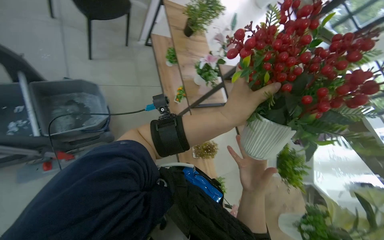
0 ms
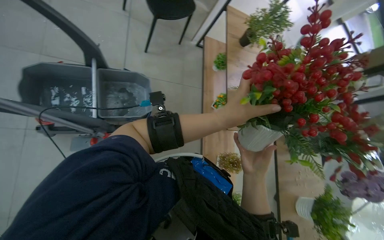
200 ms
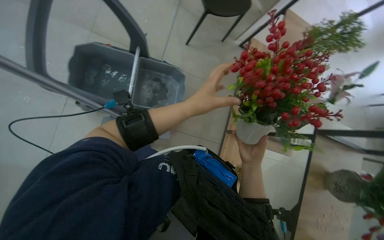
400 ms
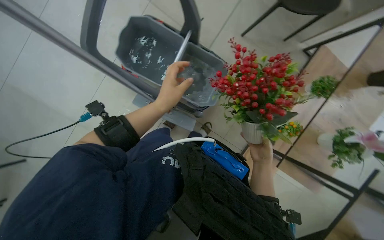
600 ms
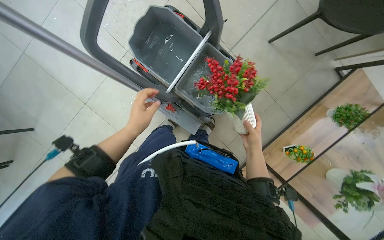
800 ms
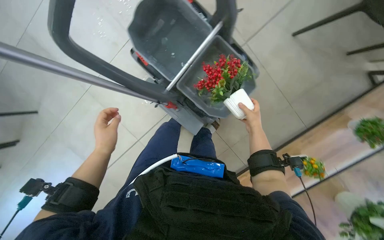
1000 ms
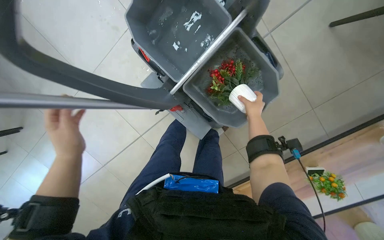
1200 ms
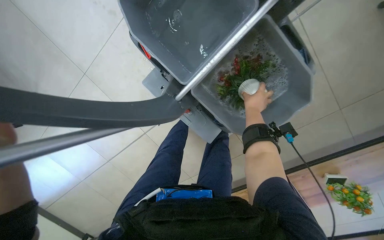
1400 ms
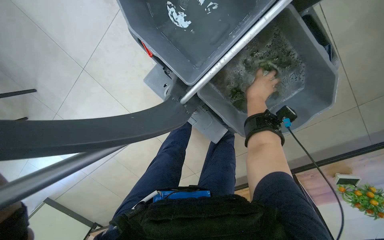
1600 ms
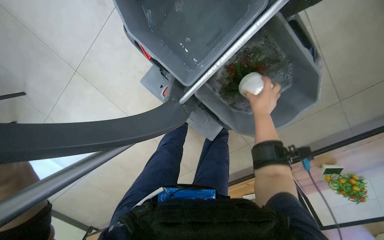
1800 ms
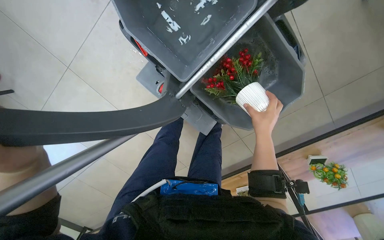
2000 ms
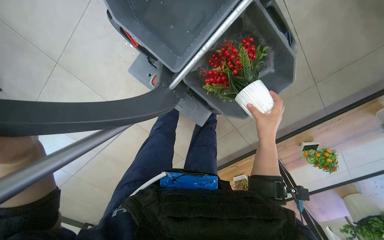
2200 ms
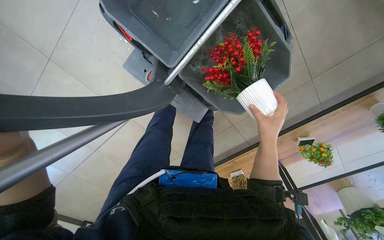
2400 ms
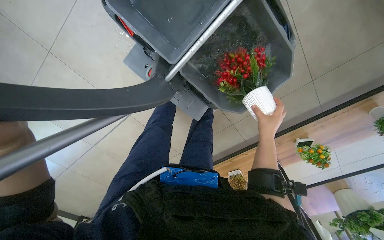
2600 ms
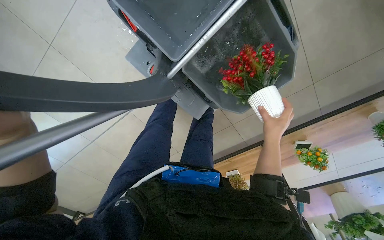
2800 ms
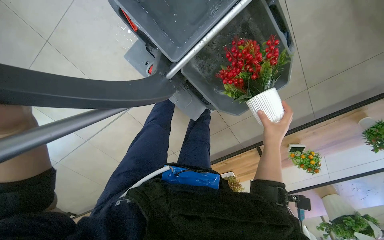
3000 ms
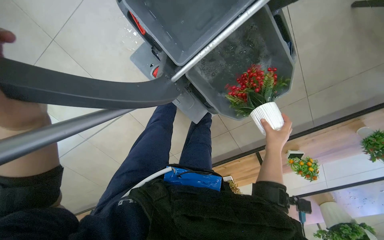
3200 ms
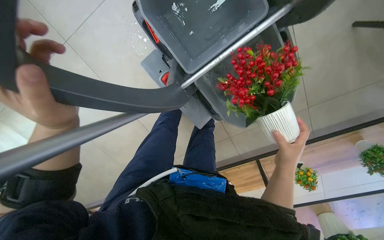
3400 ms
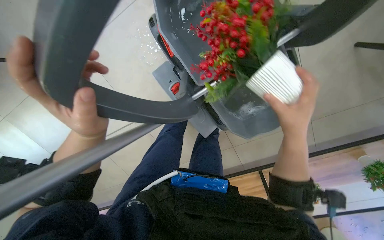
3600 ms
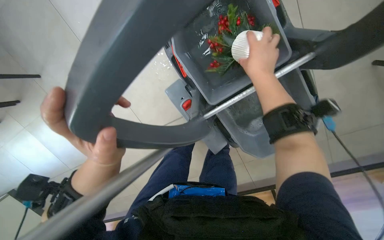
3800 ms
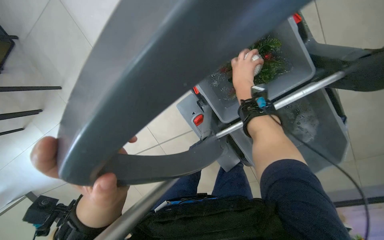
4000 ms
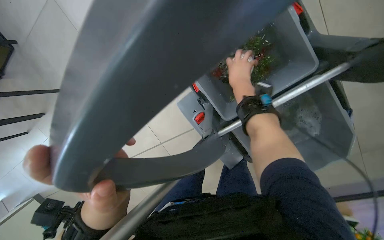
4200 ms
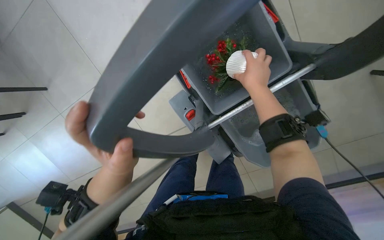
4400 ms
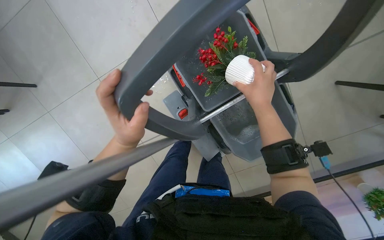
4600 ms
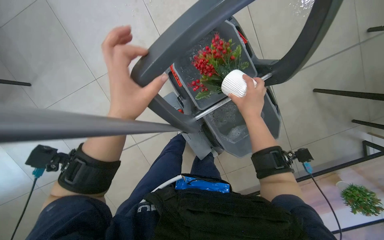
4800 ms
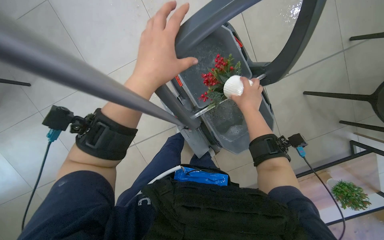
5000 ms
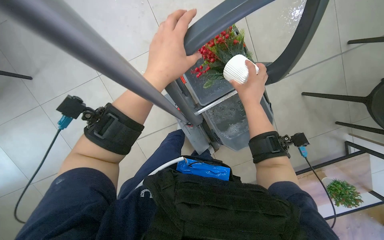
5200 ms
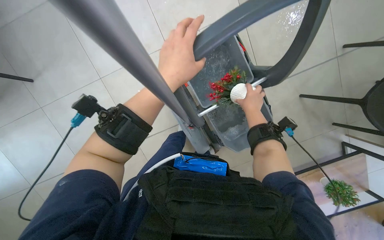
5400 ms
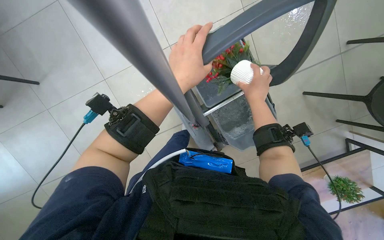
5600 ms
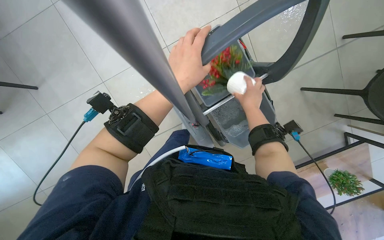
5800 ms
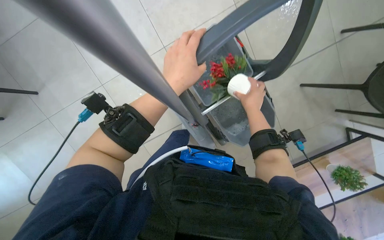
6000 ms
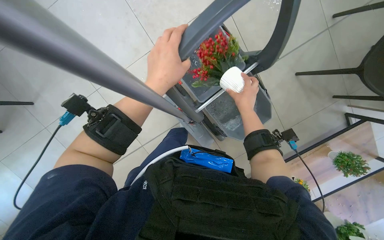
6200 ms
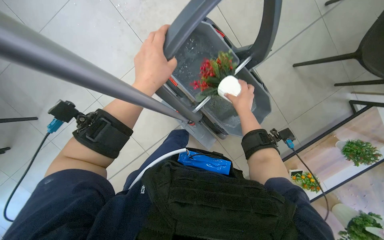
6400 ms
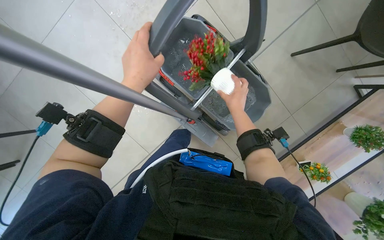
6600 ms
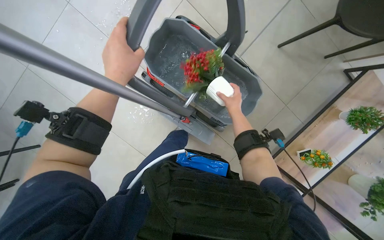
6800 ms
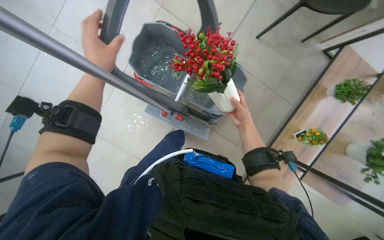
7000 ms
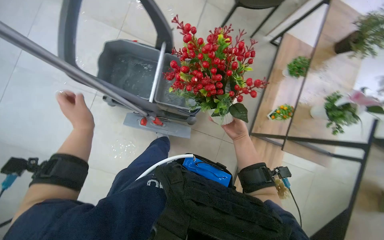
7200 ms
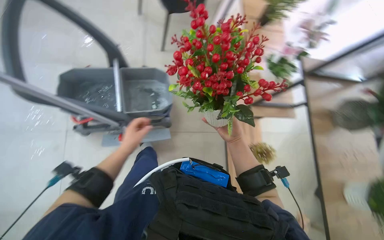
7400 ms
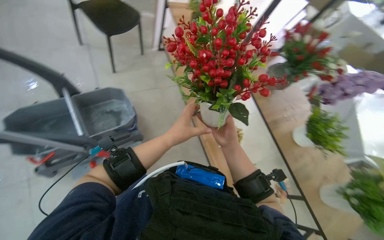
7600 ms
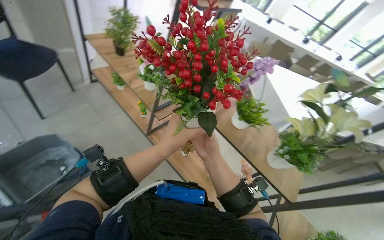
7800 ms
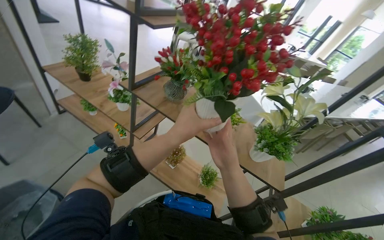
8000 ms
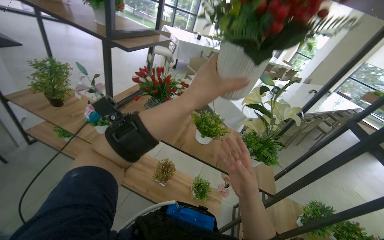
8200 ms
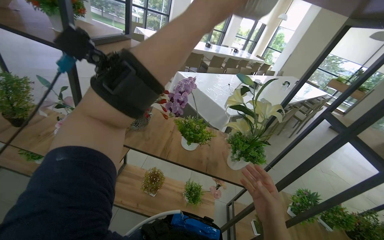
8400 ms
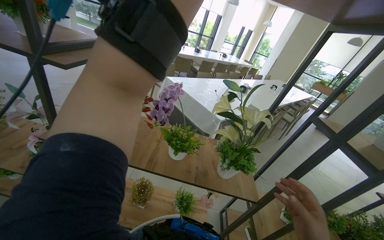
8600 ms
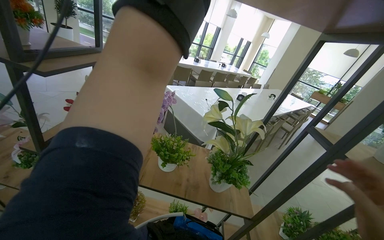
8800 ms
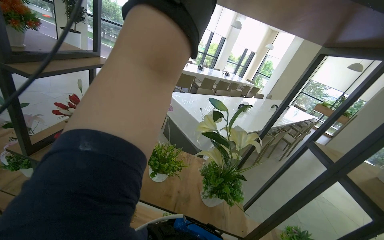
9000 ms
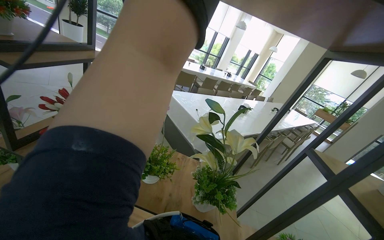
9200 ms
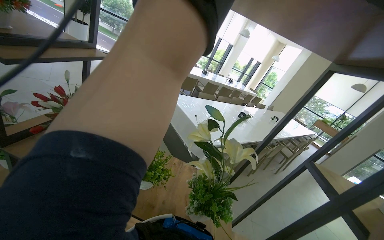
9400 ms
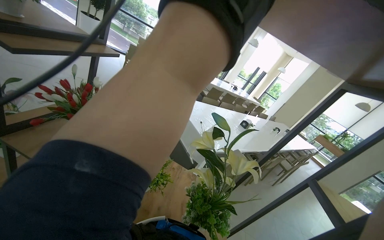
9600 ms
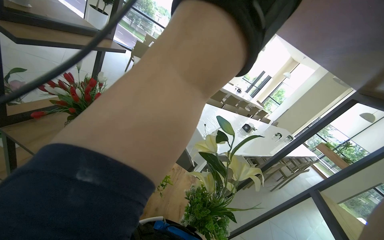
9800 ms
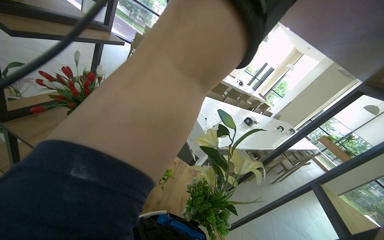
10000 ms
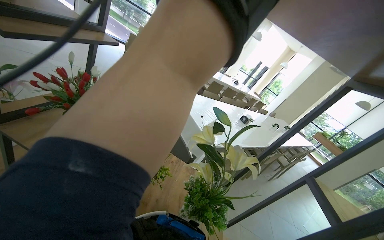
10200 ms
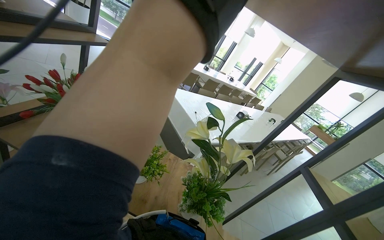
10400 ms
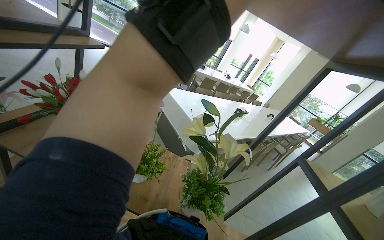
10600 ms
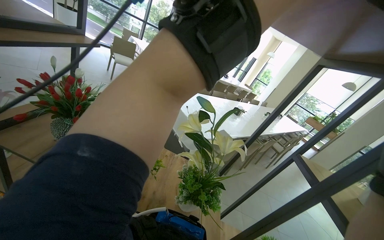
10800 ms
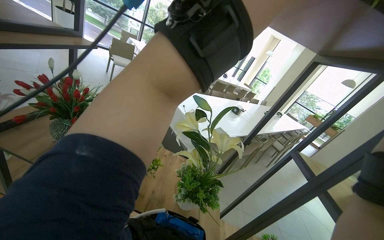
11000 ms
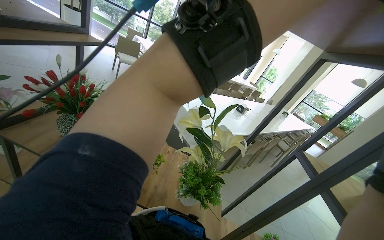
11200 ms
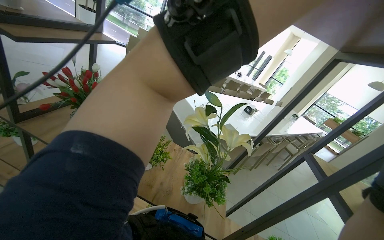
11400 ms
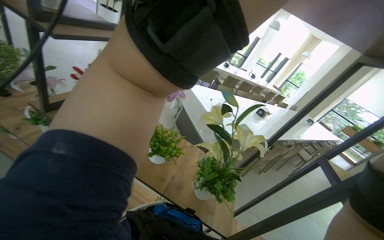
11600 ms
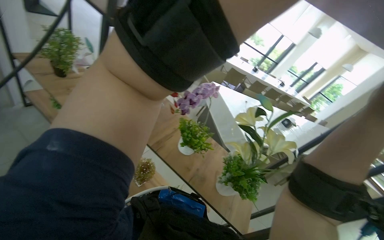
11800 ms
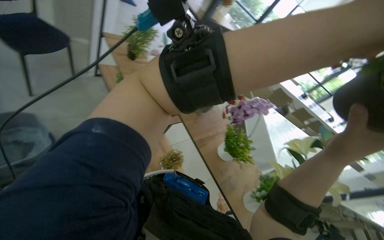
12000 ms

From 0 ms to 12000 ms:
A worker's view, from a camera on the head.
Job: wiping surfaces.
The whole recording: Washing potted plants. The worker picks up decorative plants and flowers from a shelf, washes them in a cleaning cart, and places them back on the shelf.
From 0 ms to 1600 ms: The camera is carried approximately 50 cm. The head rotates approximately 65 degrees to the left. The wearer looks roughly 15 degrees further downward.
From 1600 ms to 3000 ms: The right hand is displaced down the picture by approximately 20 cm.
From 4400 ms to 6000 ms: The right hand shifts approximately 15 cm down the picture.
From 6000 ms to 7600 ms: The wearer's head swings some 70 degrees to the right. The wearer looks approximately 15 degrees further upward.
From 10400 ms to 12000 ms: The wearer looks some 35 degrees further to the left.

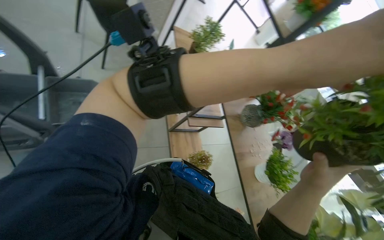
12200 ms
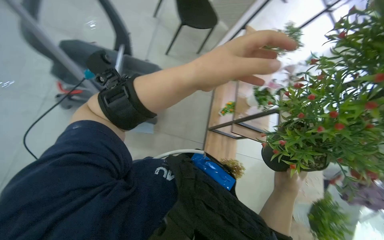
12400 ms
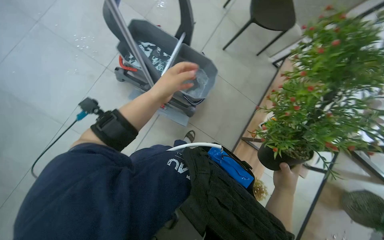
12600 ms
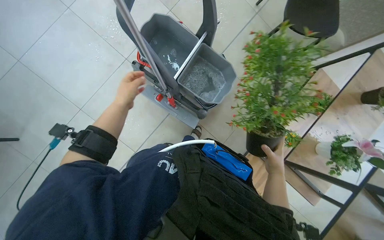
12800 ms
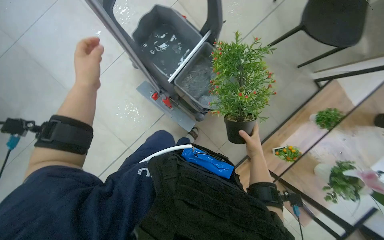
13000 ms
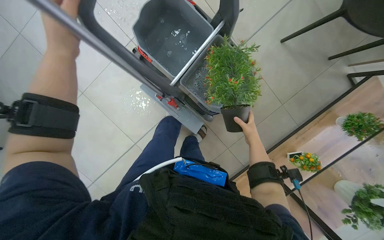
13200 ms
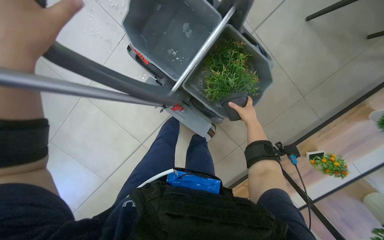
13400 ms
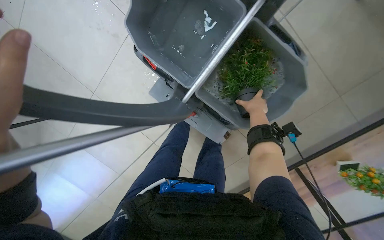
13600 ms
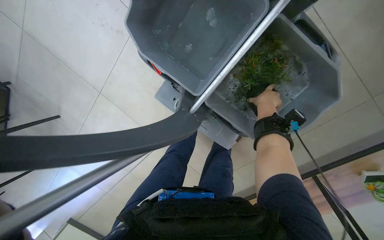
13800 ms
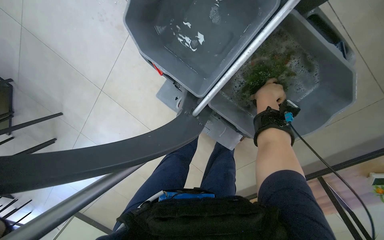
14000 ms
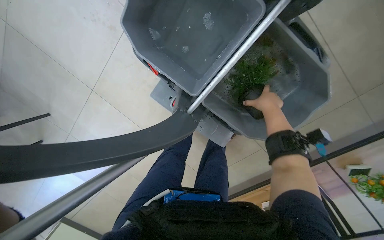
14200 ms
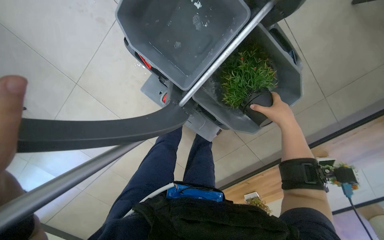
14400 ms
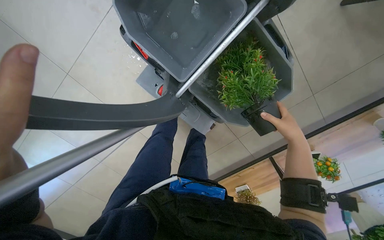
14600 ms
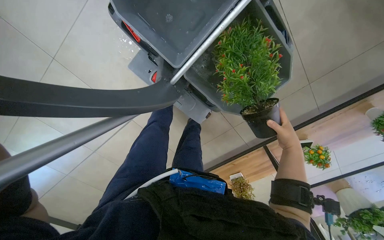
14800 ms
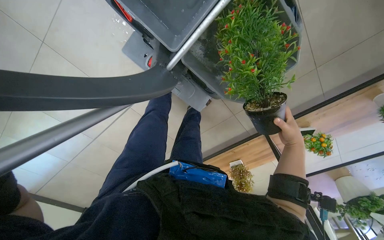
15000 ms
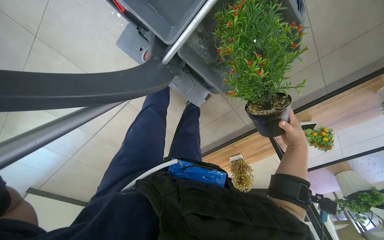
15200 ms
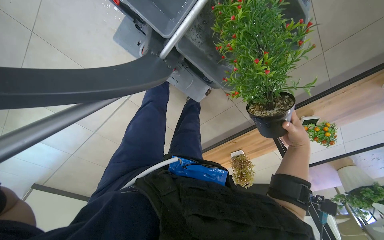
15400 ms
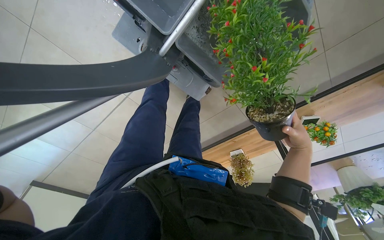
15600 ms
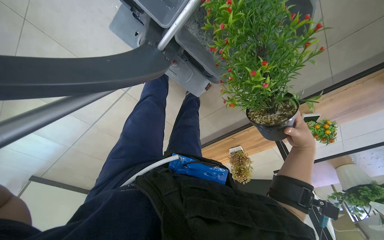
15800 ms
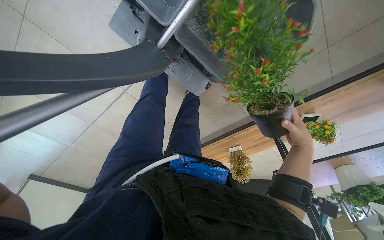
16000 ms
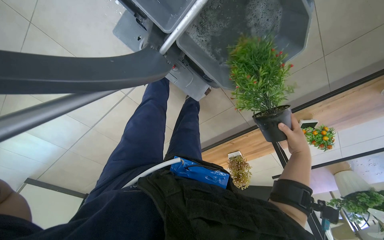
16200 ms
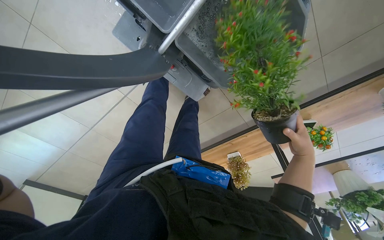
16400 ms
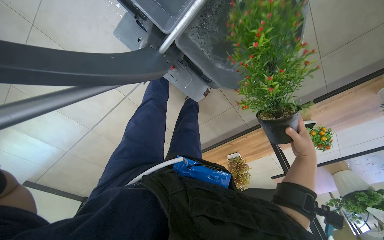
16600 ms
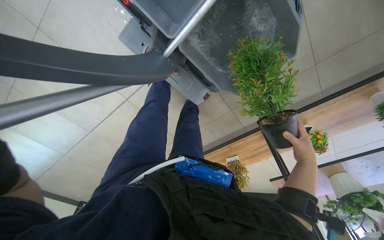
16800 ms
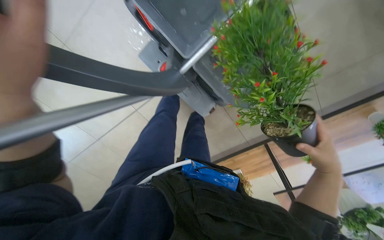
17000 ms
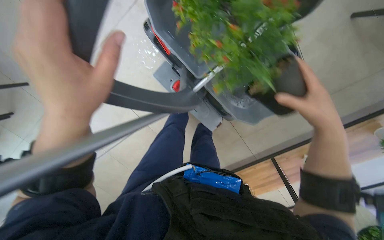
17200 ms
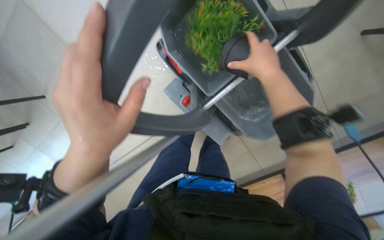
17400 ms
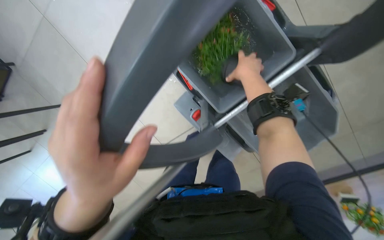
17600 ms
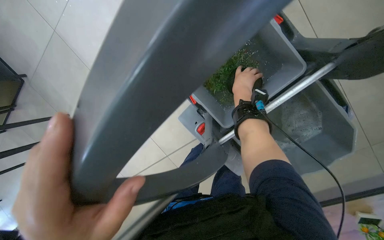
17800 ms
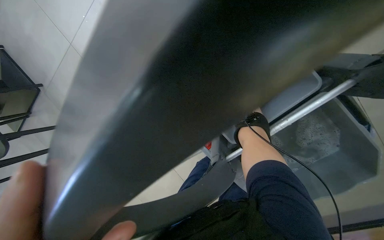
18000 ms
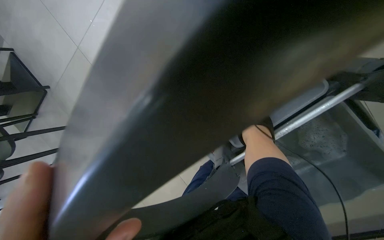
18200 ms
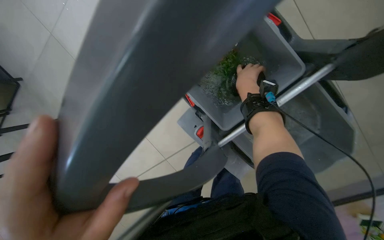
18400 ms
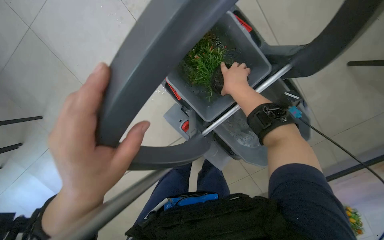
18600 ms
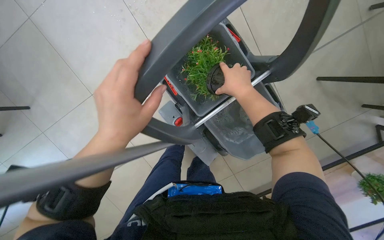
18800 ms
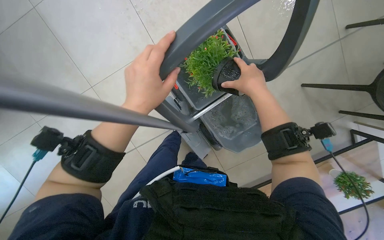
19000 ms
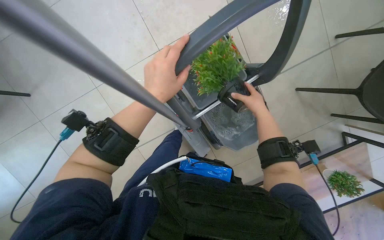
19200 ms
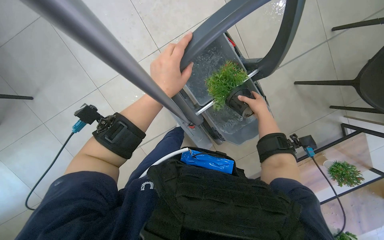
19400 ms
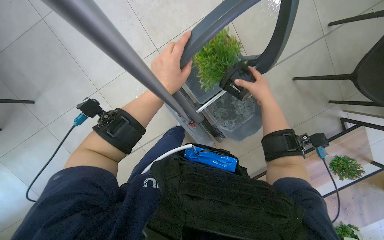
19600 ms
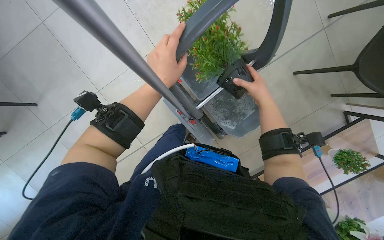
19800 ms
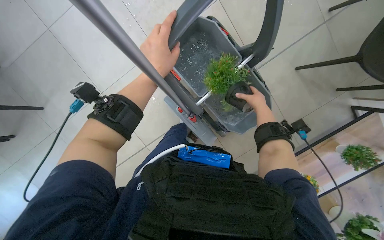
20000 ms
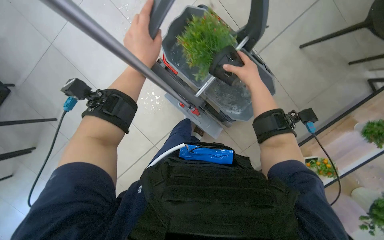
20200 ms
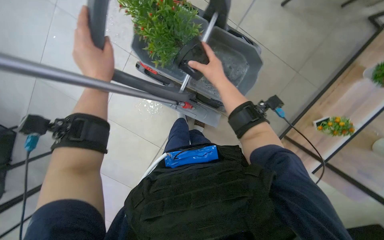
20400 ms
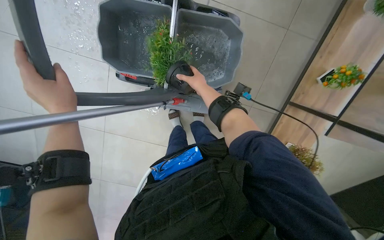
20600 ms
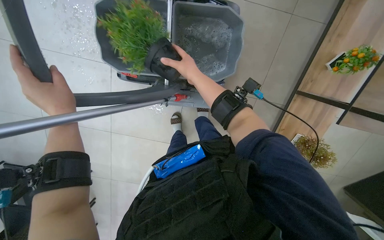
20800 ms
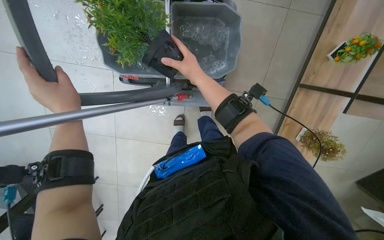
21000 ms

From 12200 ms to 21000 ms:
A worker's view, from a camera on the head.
Job: wiping surfaces.
The whole recording: Washing potted plants. The worker picks up decorative plants and flowers from a shelf, washes them in a cleaning cart, and places them back on the shelf.
From 12200 ms to 13600 ms: The head turns to the left by roughly 25 degrees. The right hand moves farther from the camera and up the picture, some 60 cm.
From 13600 ms to 15200 ms: The wearer looks roughly 10 degrees further downward. The right hand is displaced down the picture, to the right and nearer to the camera by some 40 cm.
From 16600 ms to 18000 ms: The wearer looks approximately 25 degrees further to the left. The wearer looks some 35 degrees further upward.
From 18000 ms to 19600 ms: The camera sweeps to the right, by approximately 25 degrees. The right hand moves nearer and farther over roughly 20 cm, changing direction 2 times.
From 19600 ms to 21000 ms: The view swings roughly 15 degrees to the left. Everything in view rotates roughly 45 degrees counterclockwise.
